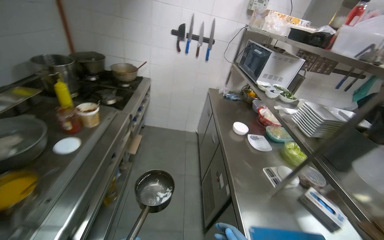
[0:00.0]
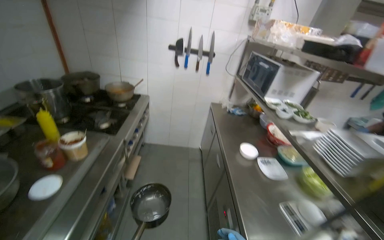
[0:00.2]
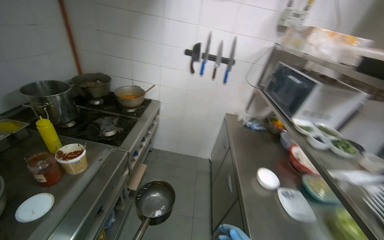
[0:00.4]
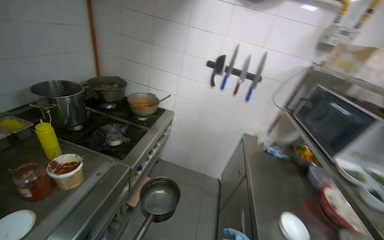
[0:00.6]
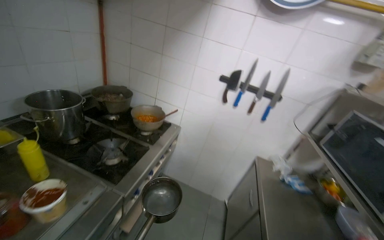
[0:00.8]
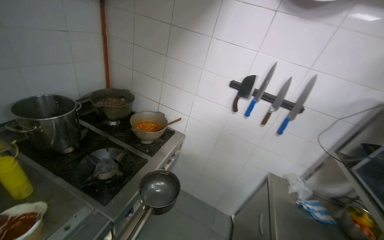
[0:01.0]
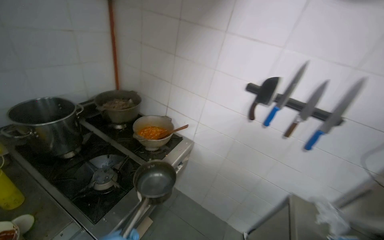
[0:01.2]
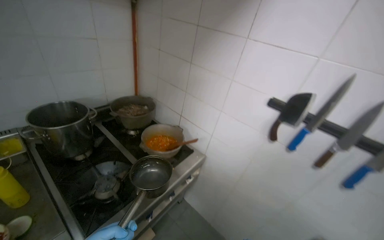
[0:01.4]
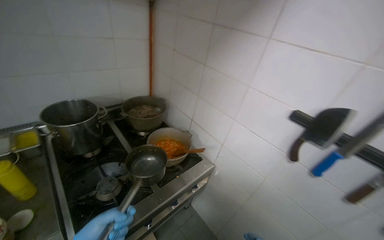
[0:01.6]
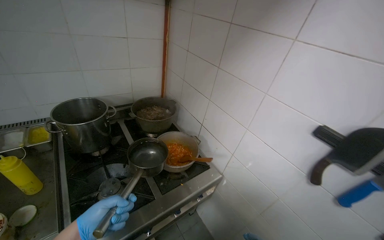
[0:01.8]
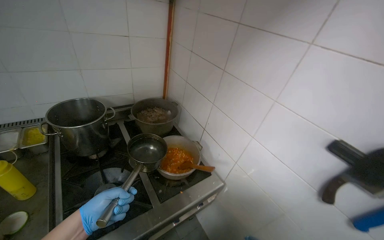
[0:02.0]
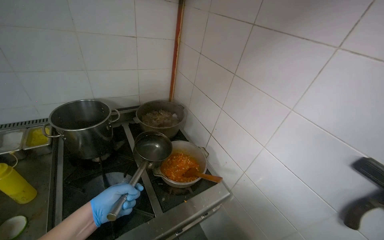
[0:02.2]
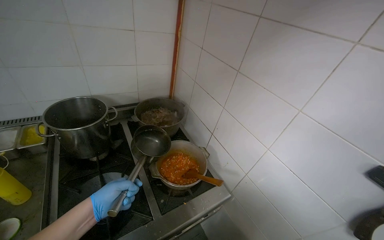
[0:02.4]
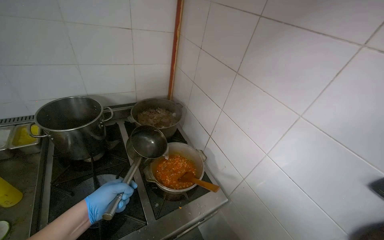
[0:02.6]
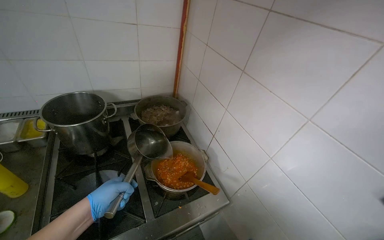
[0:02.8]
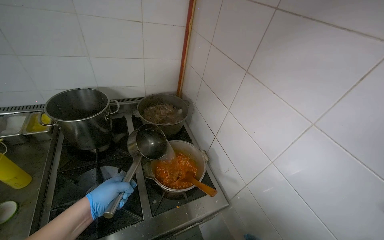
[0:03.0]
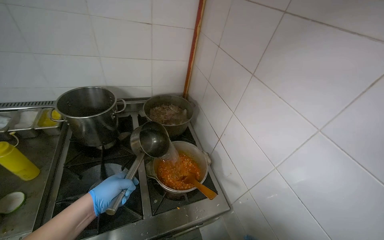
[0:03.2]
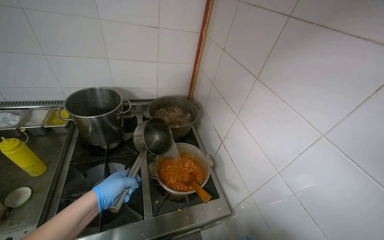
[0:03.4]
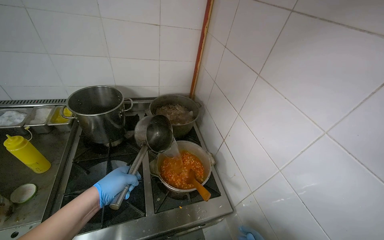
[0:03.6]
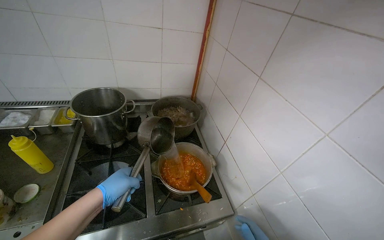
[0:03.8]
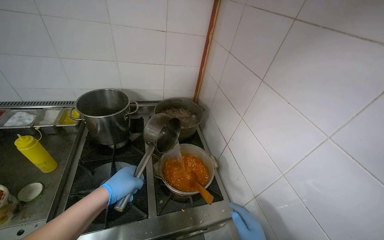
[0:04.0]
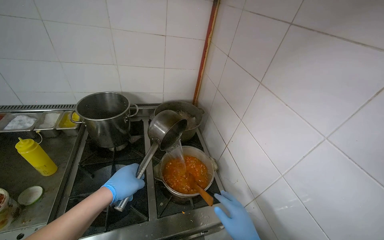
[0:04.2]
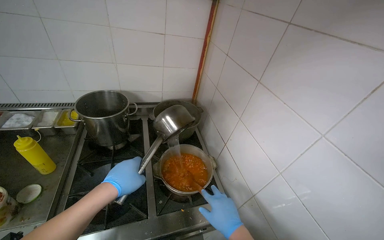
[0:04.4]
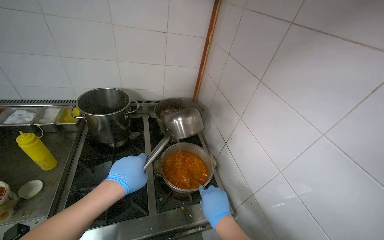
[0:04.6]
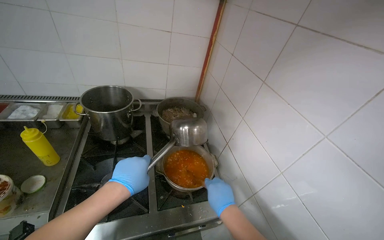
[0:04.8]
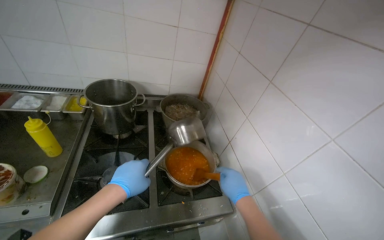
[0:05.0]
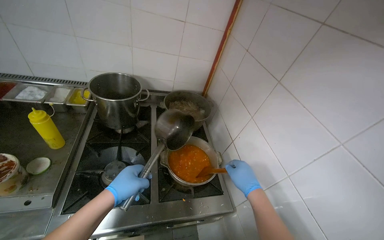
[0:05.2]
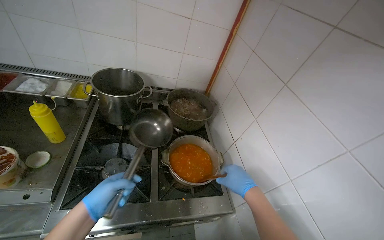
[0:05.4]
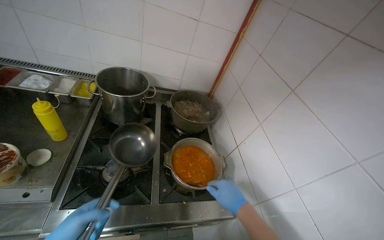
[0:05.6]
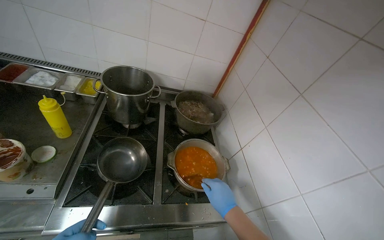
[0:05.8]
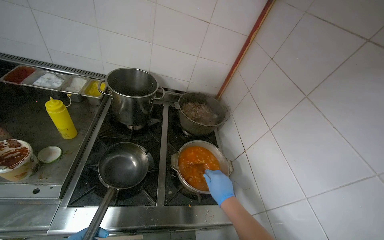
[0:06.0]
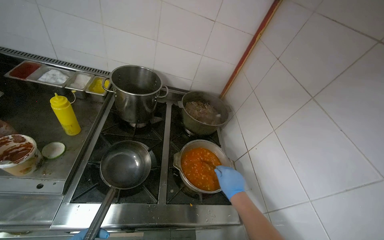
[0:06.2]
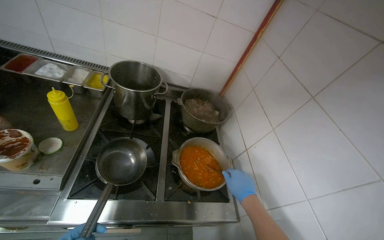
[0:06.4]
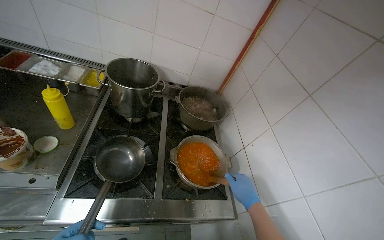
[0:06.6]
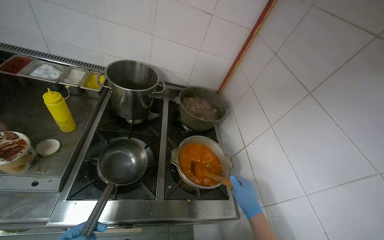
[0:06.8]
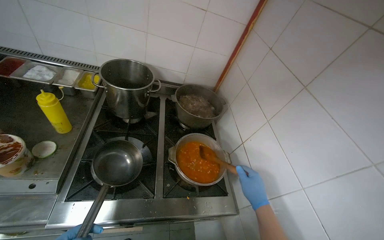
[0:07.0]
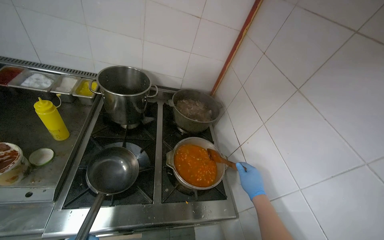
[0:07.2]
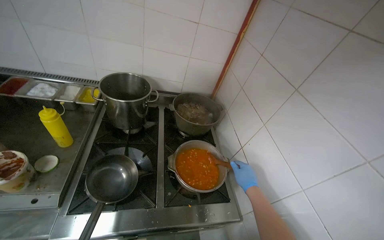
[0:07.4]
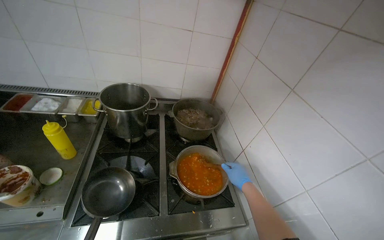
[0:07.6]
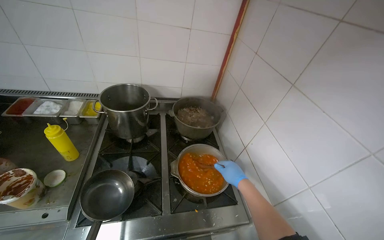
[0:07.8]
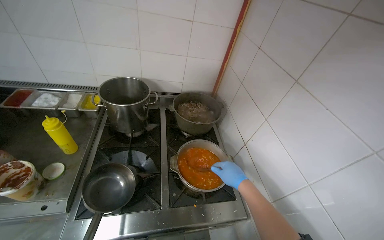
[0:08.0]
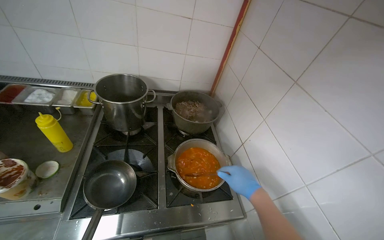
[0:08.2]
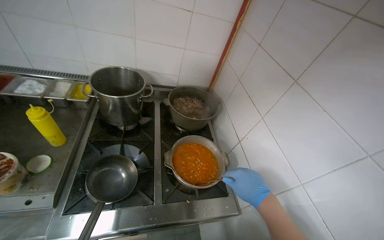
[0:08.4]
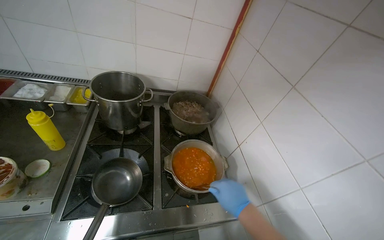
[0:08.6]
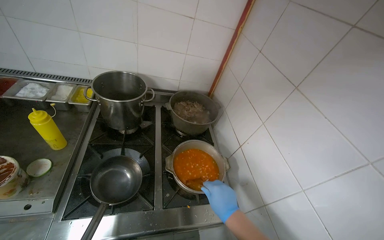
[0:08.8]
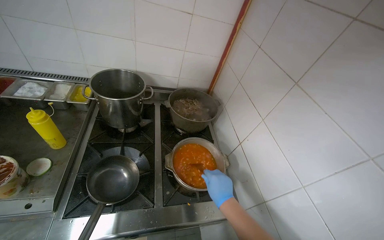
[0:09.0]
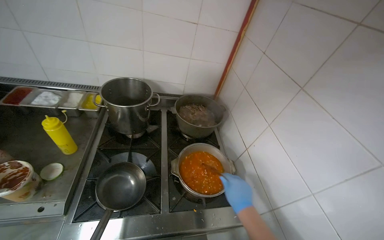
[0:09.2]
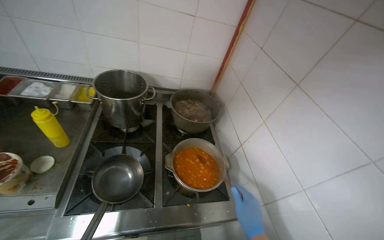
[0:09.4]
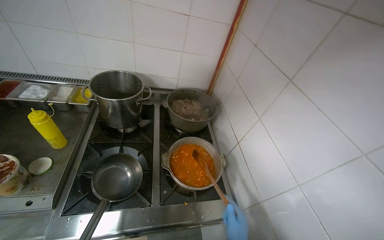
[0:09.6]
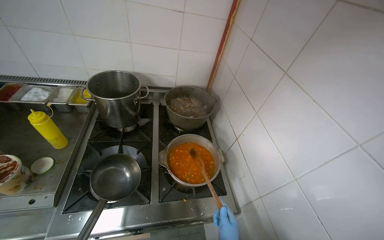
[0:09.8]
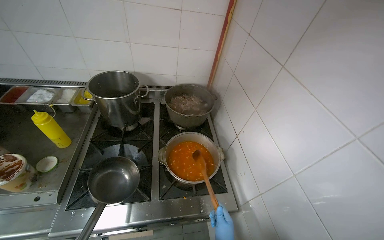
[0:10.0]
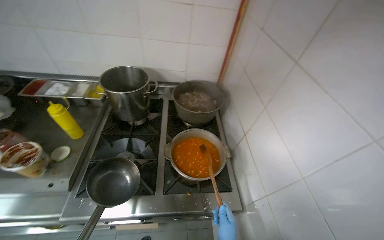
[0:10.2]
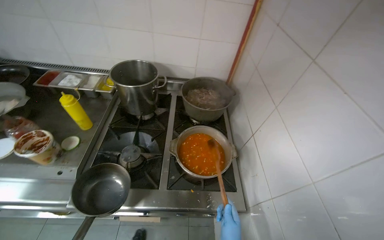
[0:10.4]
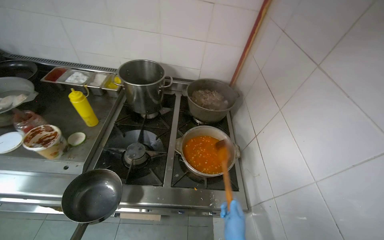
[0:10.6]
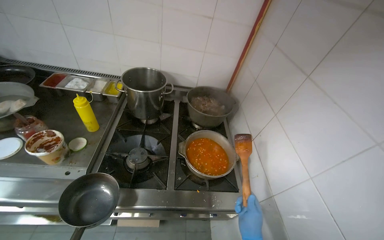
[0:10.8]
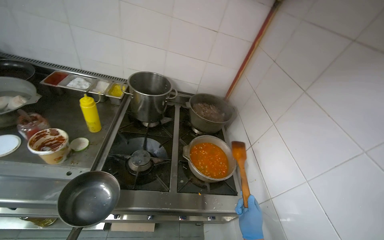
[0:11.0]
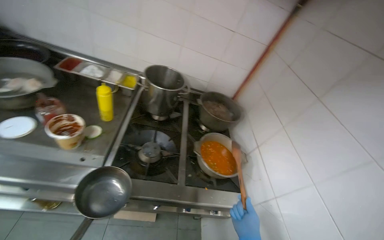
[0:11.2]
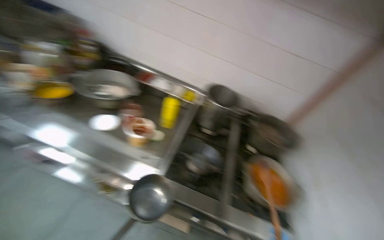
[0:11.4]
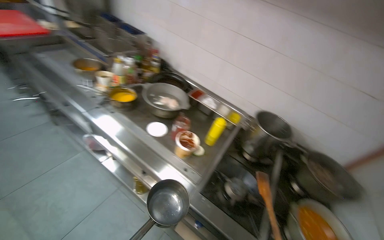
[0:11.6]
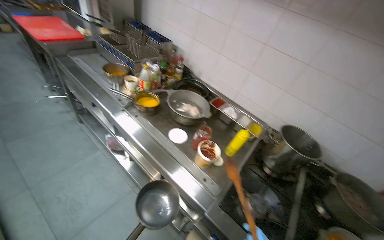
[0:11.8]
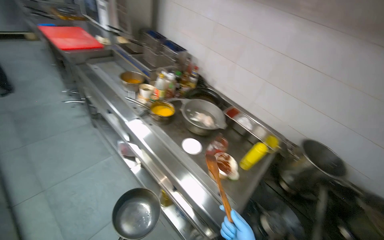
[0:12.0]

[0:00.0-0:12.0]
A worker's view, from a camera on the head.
Job: cooking food.
The whole recording: Pouring water from sink into meal. The worker takes water from the sink and pours it into the meal.
0:00.0 to 0:01.6: The camera travels approximately 1 m. The head turns to the left by about 50 degrees.
0:01.6 to 0:03.0: The head rotates approximately 20 degrees to the left.
0:04.4 to 0:06.0: The right hand goes about 10 cm farther from the camera.
0:06.0 to 0:07.6: The right hand goes approximately 10 cm to the right.
0:07.6 to 0:09.0: The right hand shifts approximately 10 cm to the left.
0:10.4 to 0:12.0: The head travels some 60 cm. The wearer looks some 40 degrees further to the left. The view tips upward by approximately 20 degrees.

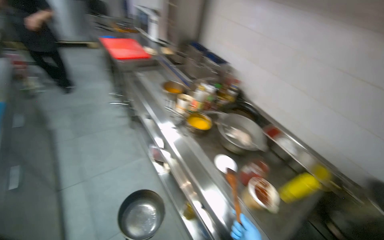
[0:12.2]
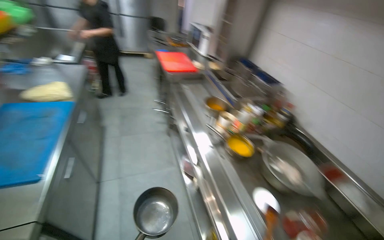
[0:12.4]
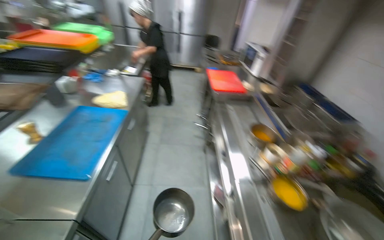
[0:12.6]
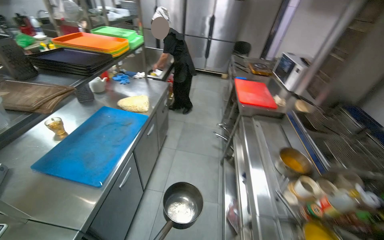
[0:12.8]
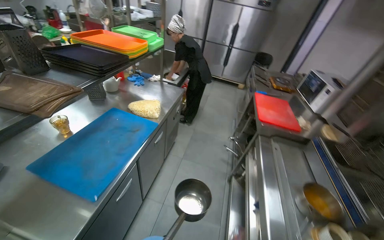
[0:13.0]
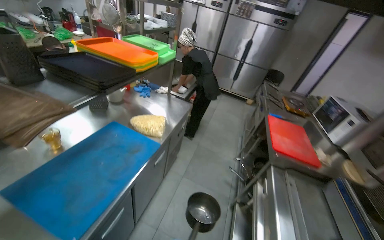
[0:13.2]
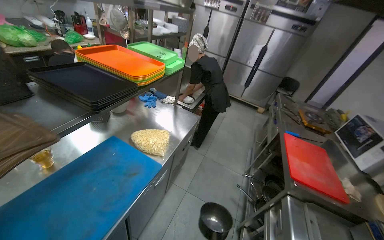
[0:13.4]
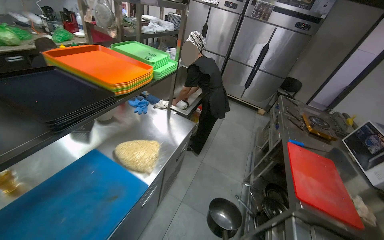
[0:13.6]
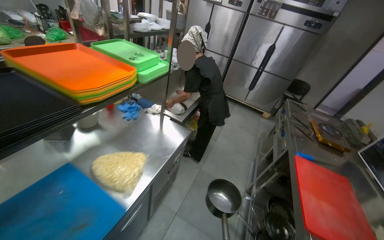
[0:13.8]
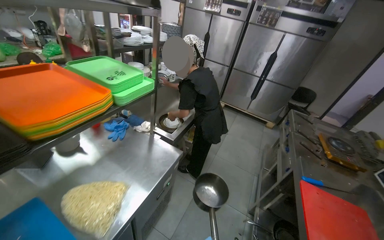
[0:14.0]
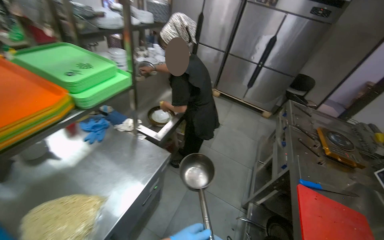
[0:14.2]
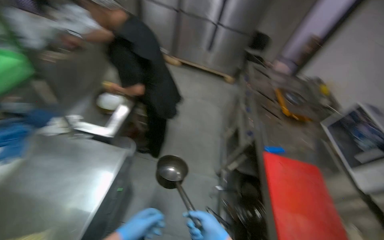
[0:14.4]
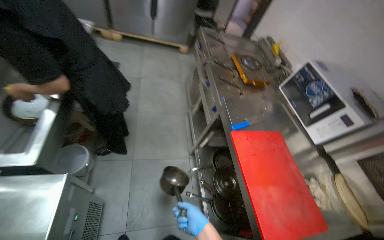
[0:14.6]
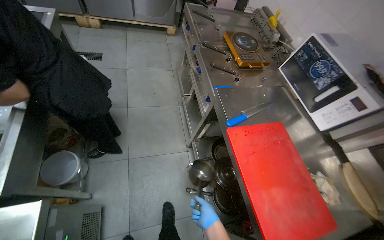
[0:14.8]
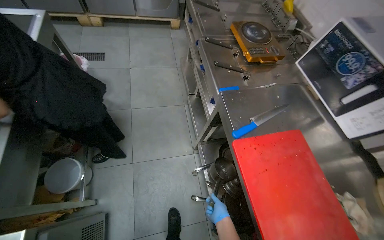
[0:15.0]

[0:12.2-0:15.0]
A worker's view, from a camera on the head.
Job: cooking food.
The whole recording: Pouring water from sink into meal. The worker takes water from the sink and pours it into the meal.
0:12.2 to 0:13.6: The camera travels some 90 cm. The wearer looks some 60 degrees further to the left. The wearer looks some 15 degrees further upward.
0:13.6 to 0:15.0: The head travels some 1 m. The wearer looks roughly 35 degrees further to the right. The view tilts roughly 35 degrees downward.

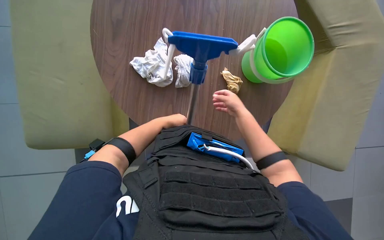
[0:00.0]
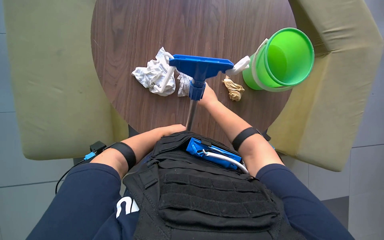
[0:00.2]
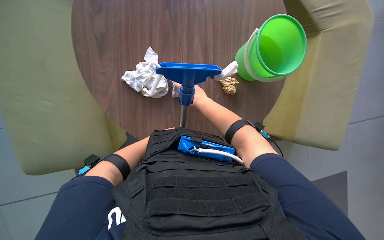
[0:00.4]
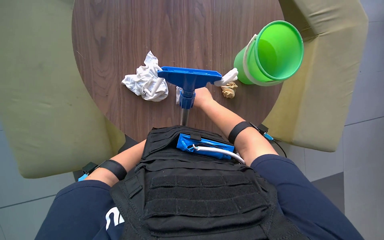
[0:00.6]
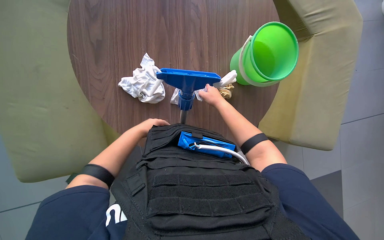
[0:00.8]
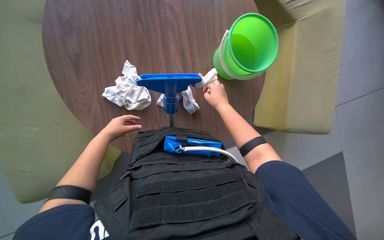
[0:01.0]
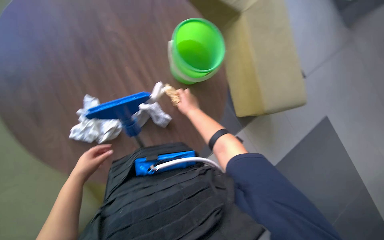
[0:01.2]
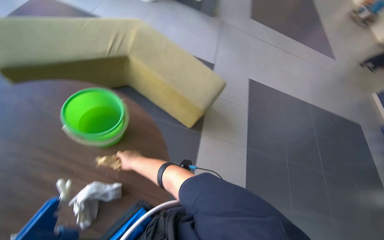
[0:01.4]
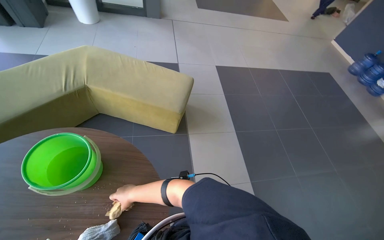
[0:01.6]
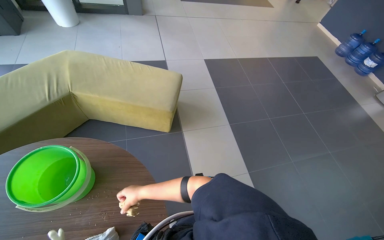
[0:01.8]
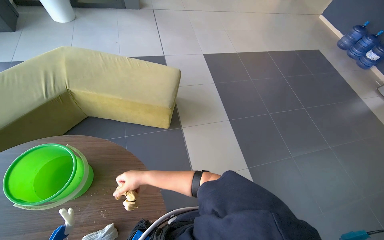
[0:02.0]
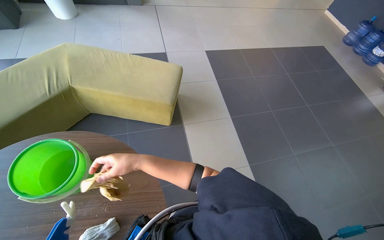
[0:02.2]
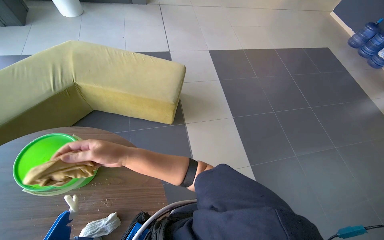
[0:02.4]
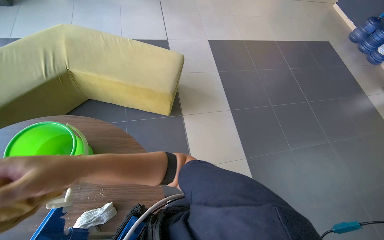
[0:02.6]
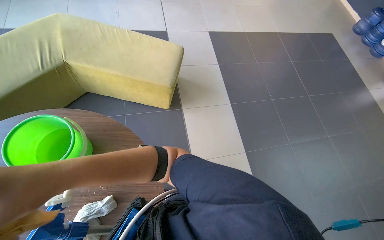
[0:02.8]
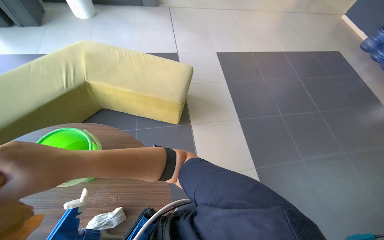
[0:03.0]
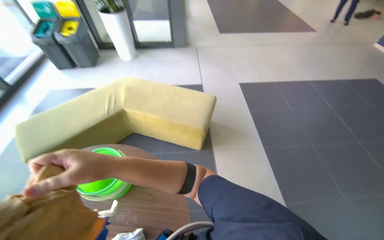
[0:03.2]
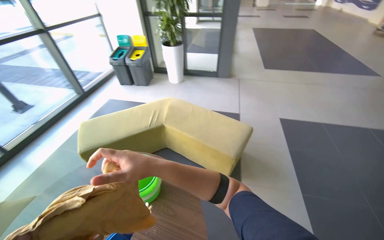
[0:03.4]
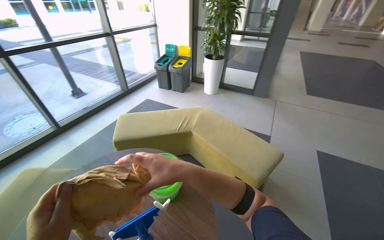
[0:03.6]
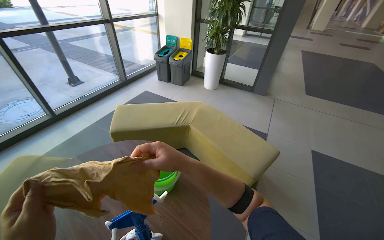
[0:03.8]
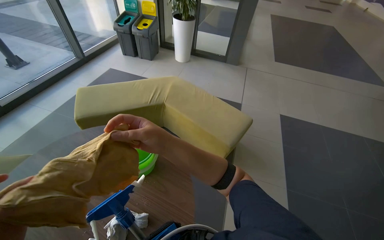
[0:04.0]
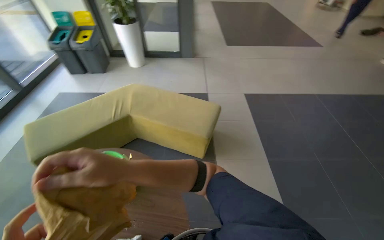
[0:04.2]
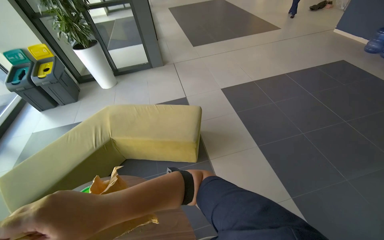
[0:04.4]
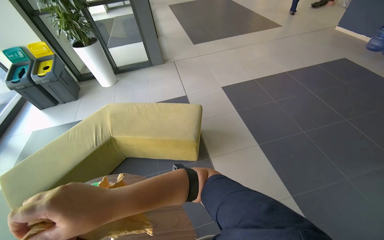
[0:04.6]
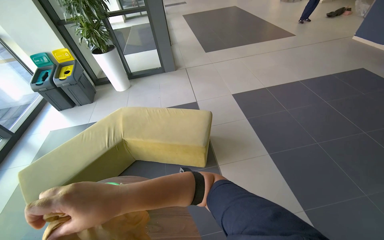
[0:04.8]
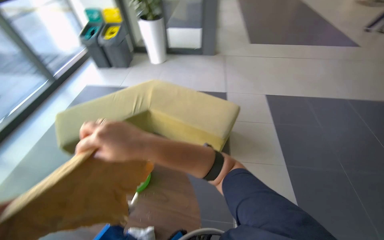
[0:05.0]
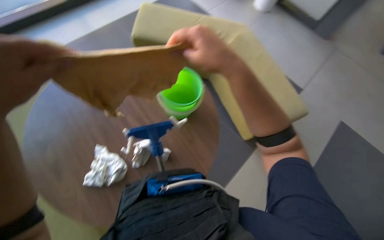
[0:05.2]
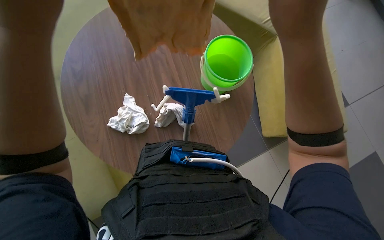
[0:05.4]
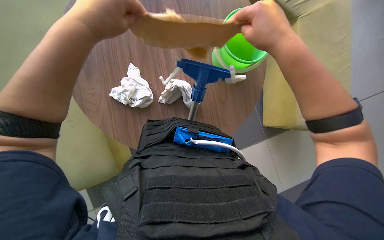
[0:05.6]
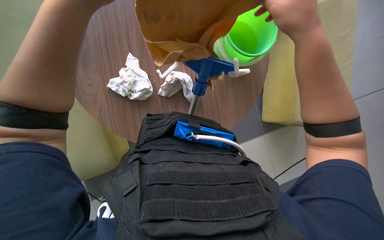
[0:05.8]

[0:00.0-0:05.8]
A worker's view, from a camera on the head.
Job: preparing cleaning supplies.
The whole recording: Attaching cloths to mop head. The worker attaches cleaning cloths to the mop head.
0:00.0 to 0:01.4: The wearer looks roughly 65 degrees further to the right. The camera pitches upward, by approximately 15 degrees.
0:02.8 to 0:04.4: The wearer looks approximately 20 degrees further upward.
0:04.4 to 0:05.8: The wearer's head swings about 85 degrees to the left. The view tilts about 40 degrees downward.
